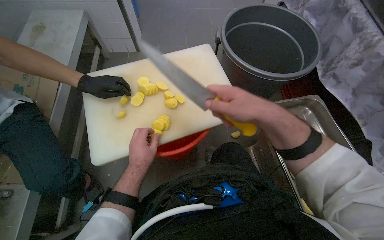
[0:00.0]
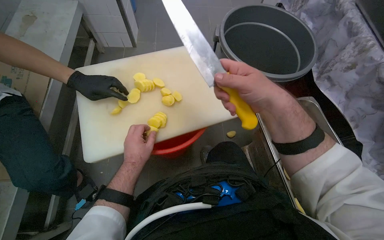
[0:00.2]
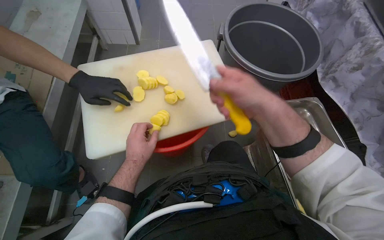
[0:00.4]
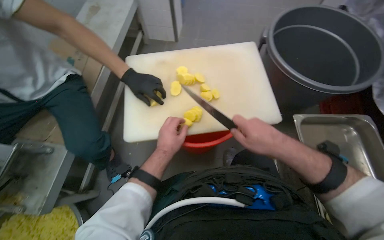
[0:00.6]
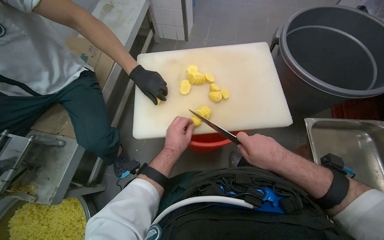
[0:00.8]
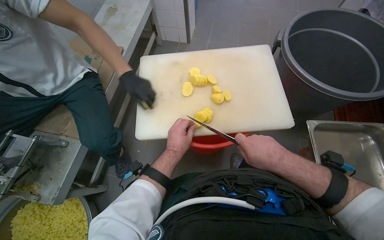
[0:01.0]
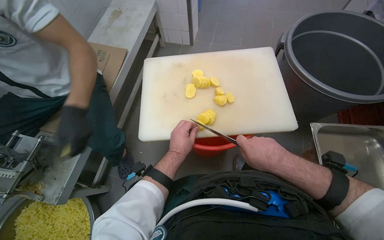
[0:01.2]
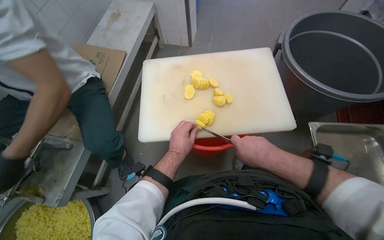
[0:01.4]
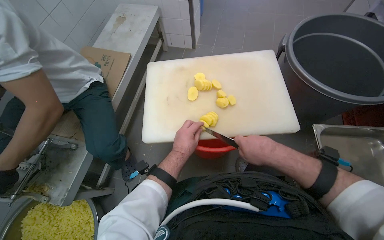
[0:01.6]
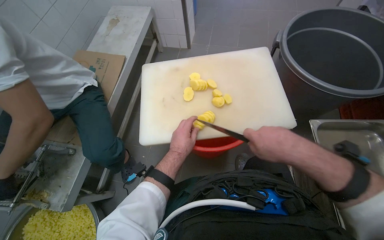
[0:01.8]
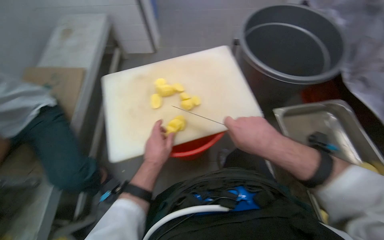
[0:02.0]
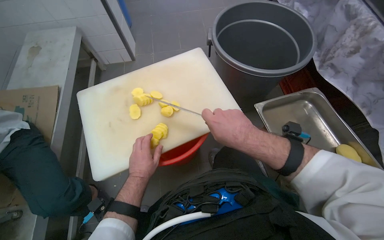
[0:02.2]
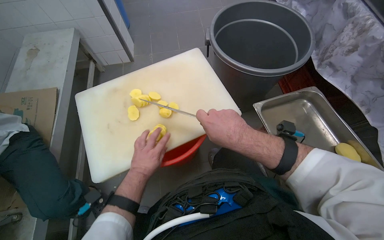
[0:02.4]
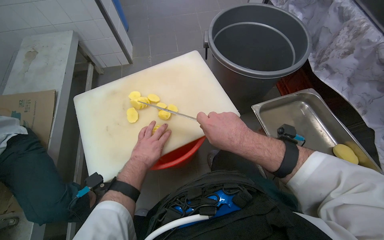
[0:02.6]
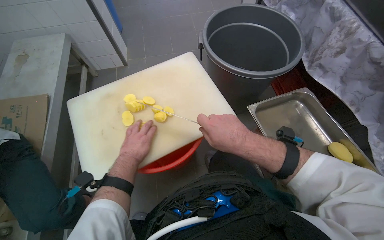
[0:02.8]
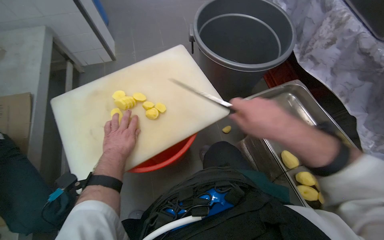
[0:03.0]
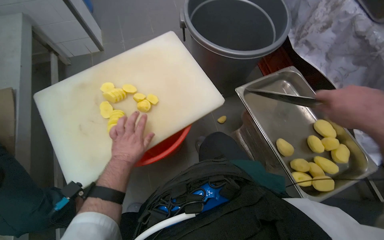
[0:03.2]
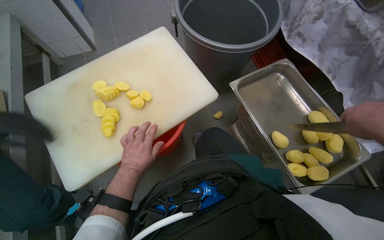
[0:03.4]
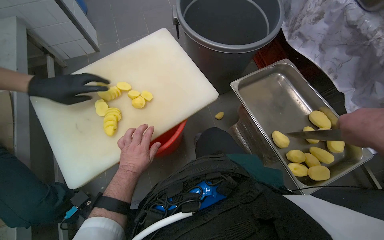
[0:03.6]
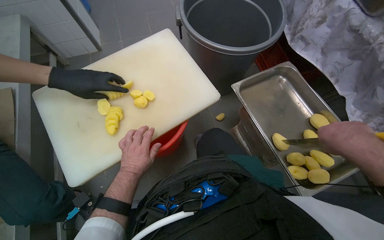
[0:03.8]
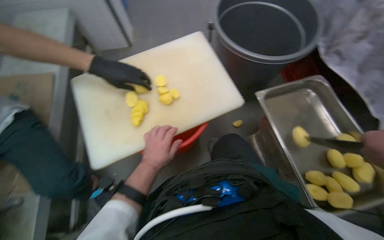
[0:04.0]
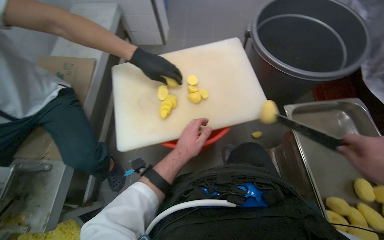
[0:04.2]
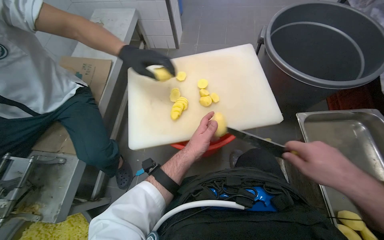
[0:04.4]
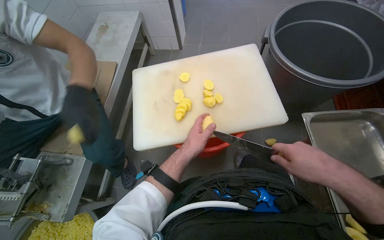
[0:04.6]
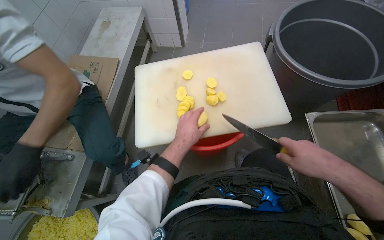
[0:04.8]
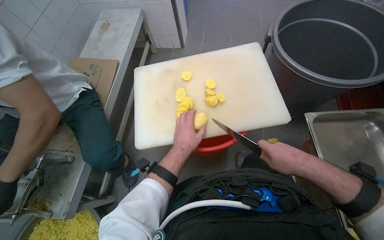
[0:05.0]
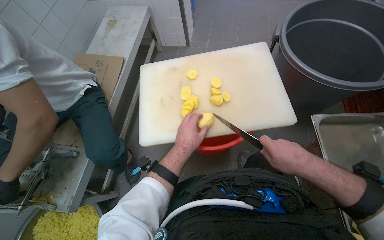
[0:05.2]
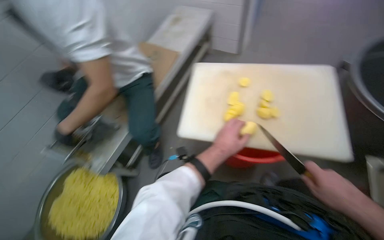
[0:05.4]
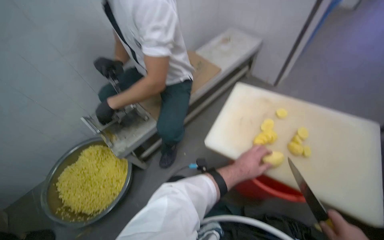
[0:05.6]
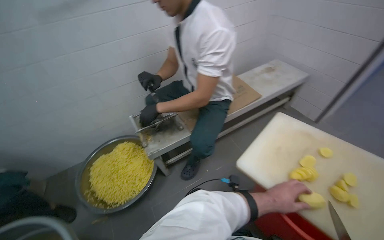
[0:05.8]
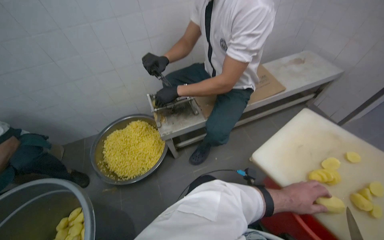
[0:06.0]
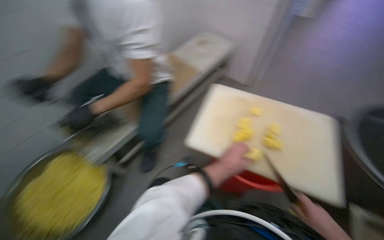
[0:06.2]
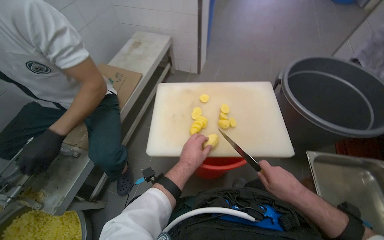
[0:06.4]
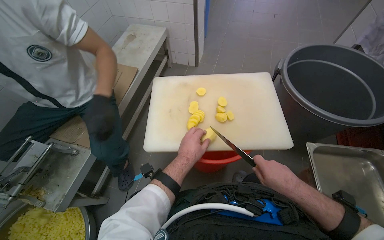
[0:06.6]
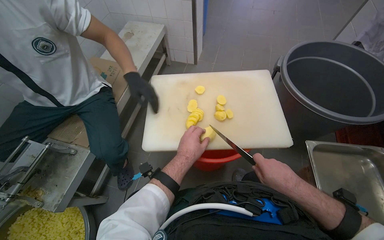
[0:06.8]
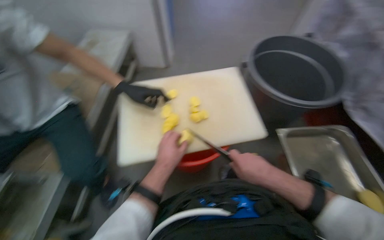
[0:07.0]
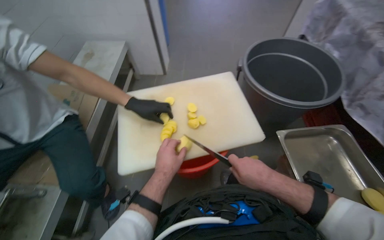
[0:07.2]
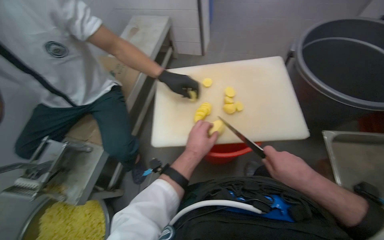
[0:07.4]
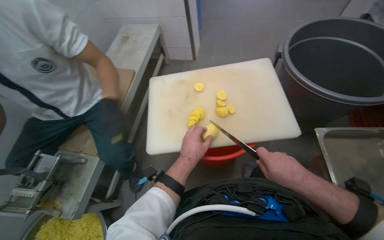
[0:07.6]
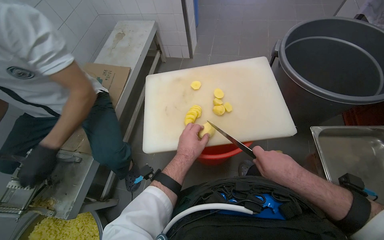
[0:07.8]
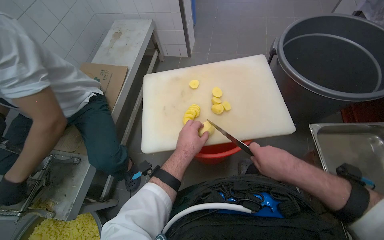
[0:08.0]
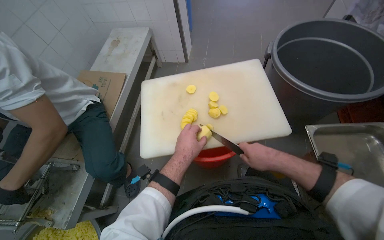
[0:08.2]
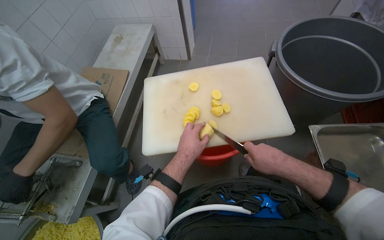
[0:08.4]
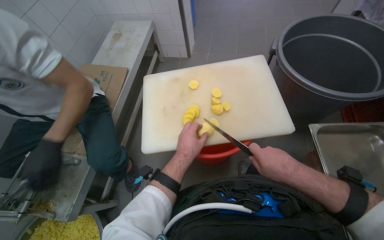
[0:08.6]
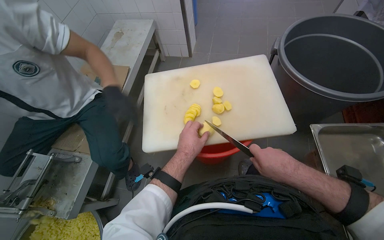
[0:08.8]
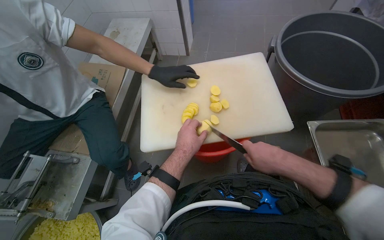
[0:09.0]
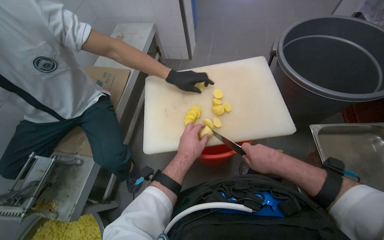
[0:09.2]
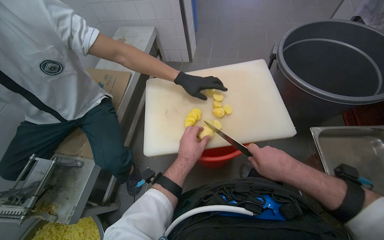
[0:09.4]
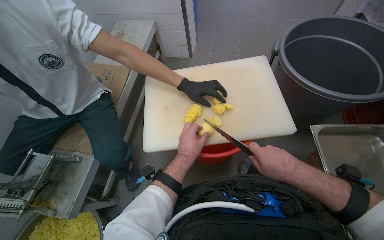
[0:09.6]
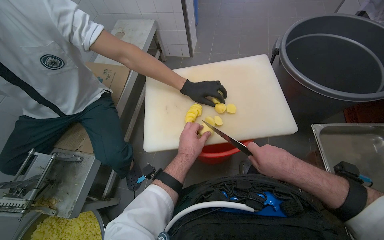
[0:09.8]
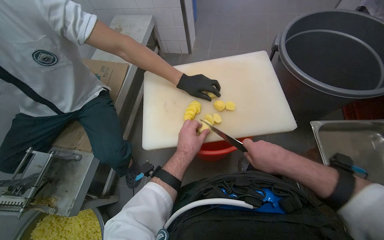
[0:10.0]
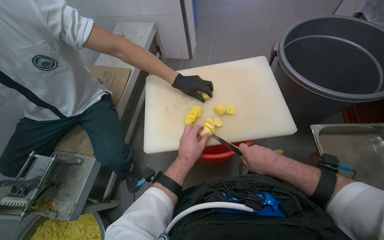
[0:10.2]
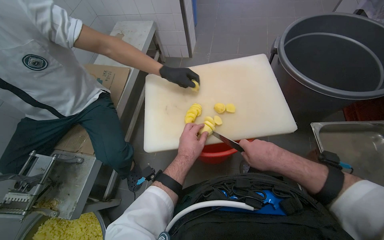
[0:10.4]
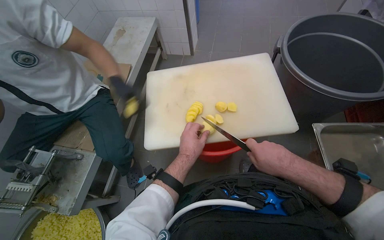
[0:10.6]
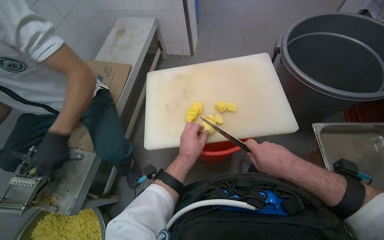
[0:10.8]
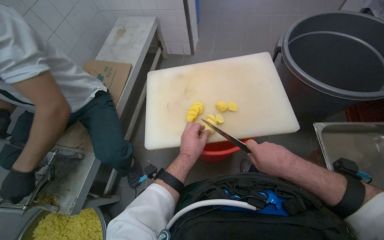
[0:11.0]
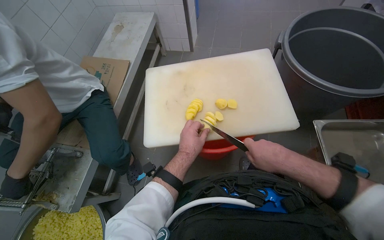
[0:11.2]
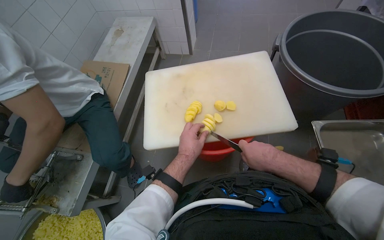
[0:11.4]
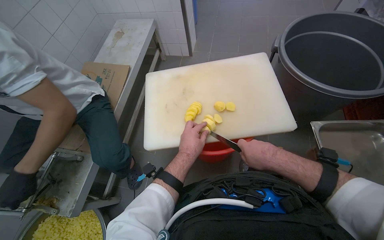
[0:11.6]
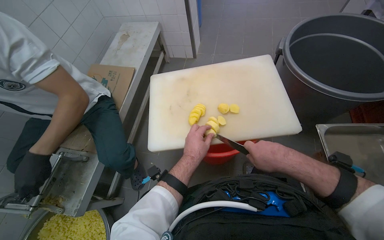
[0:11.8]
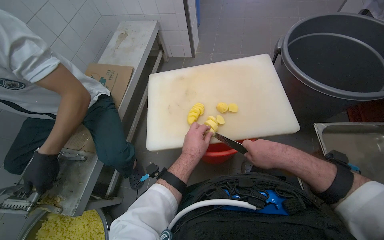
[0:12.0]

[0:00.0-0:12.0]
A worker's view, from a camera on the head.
Job: preparing food.
The whole recording: Slicing potatoes on cutting board. The worker slices peeled potatoes on a white cutting board with a knife.
0:00.0 to 0:01.6: The wearer looks some 20 degrees further to the left.
0:01.6 to 0:03.0: The head rotates about 25 degrees to the right. The right hand goes roughly 10 cm nearer to the camera.
0:03.0 to 0:04.4: The wearer looks some 20 degrees further to the left.
0:04.4 to 0:06.0: The wearer's head swings approximately 65 degrees to the left.
0:06.0 to 0:07.6: The wearer's head swings about 55 degrees to the right.
0:07.6 to 0:12.0: The hands work in one place, with small movements.

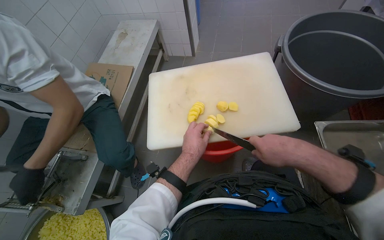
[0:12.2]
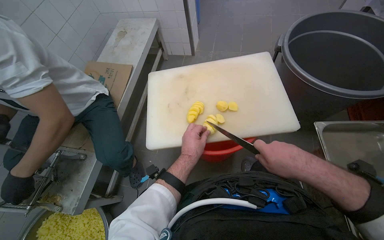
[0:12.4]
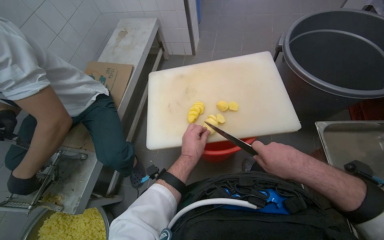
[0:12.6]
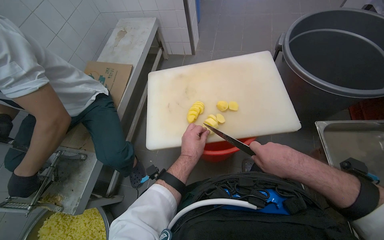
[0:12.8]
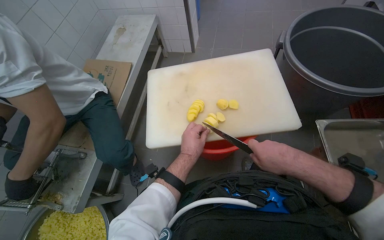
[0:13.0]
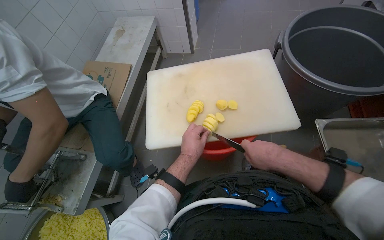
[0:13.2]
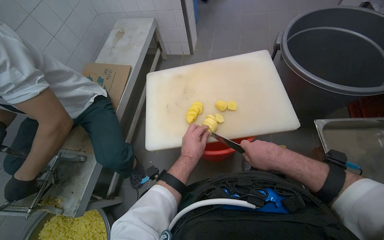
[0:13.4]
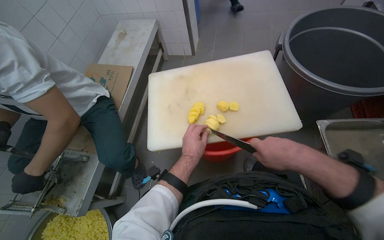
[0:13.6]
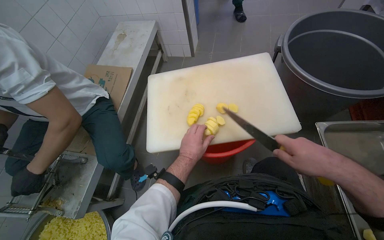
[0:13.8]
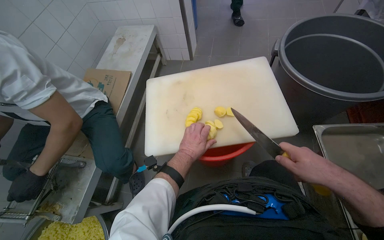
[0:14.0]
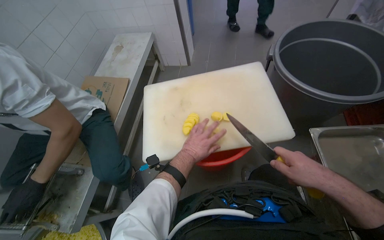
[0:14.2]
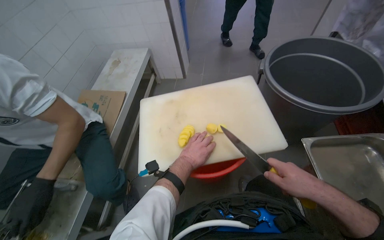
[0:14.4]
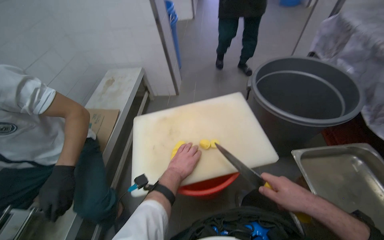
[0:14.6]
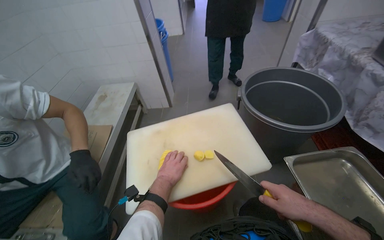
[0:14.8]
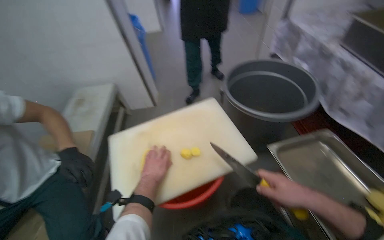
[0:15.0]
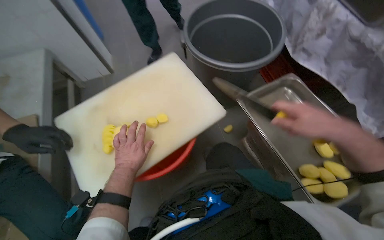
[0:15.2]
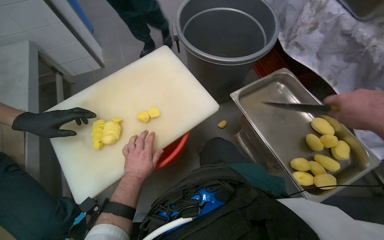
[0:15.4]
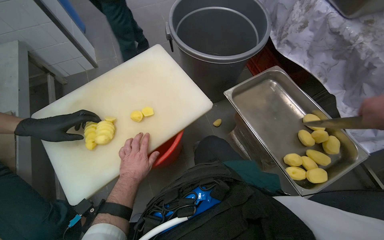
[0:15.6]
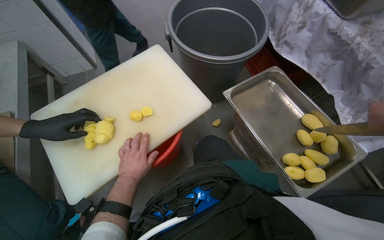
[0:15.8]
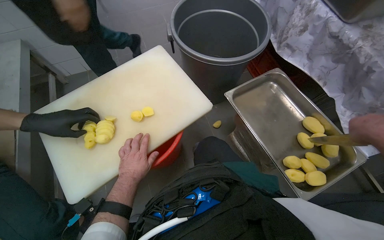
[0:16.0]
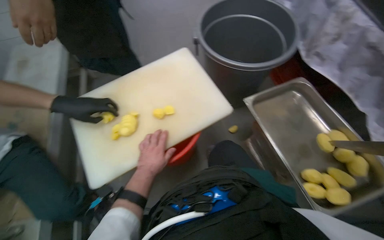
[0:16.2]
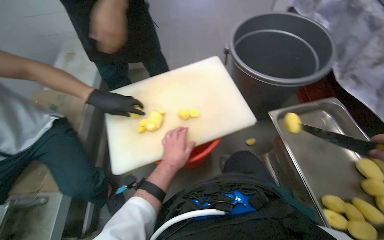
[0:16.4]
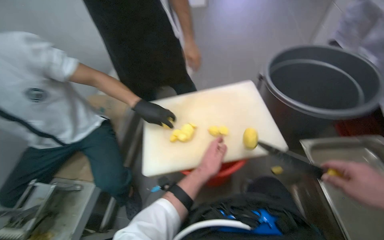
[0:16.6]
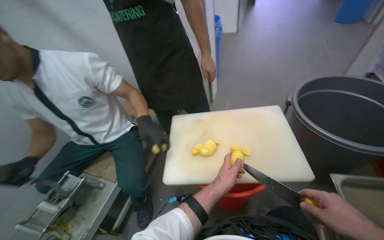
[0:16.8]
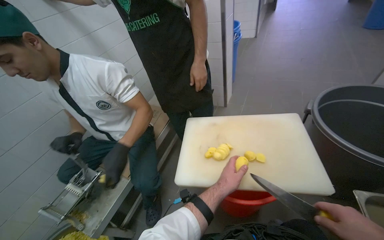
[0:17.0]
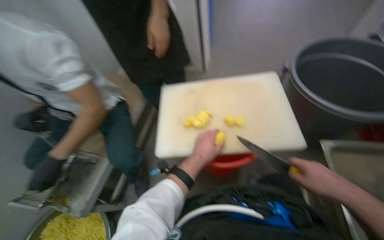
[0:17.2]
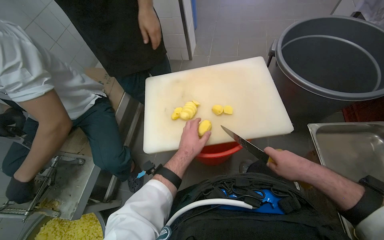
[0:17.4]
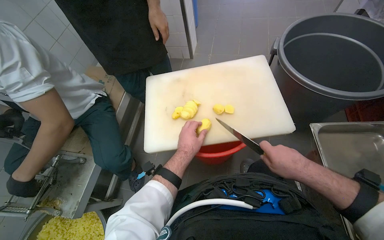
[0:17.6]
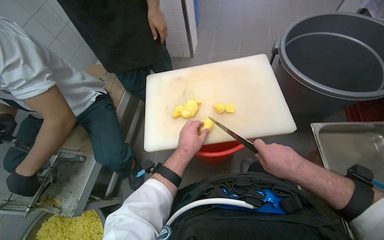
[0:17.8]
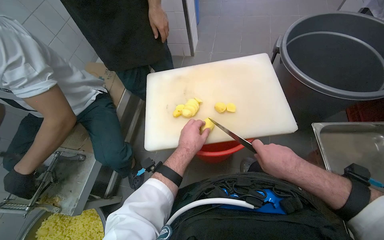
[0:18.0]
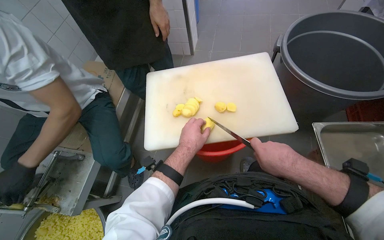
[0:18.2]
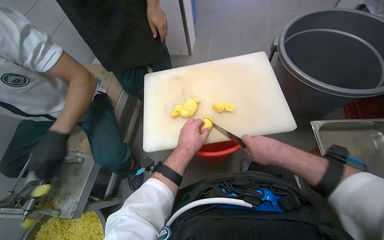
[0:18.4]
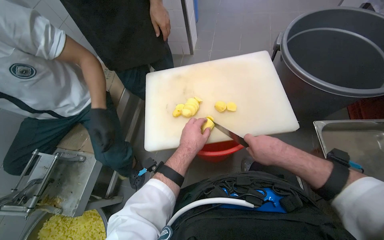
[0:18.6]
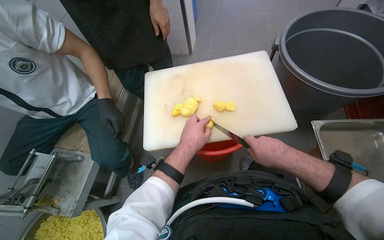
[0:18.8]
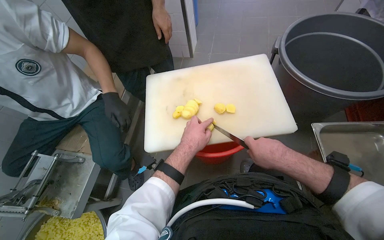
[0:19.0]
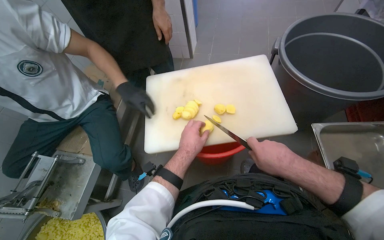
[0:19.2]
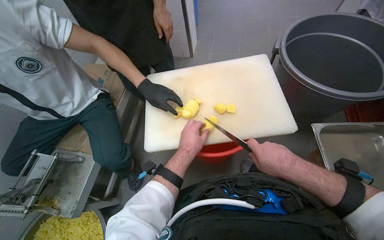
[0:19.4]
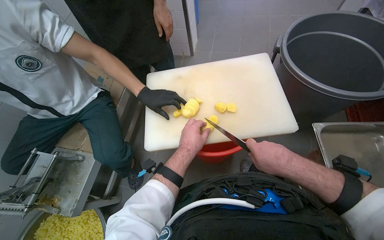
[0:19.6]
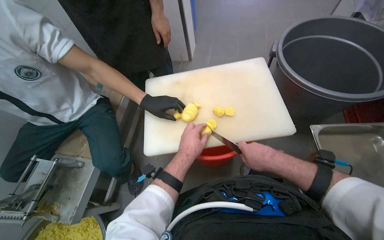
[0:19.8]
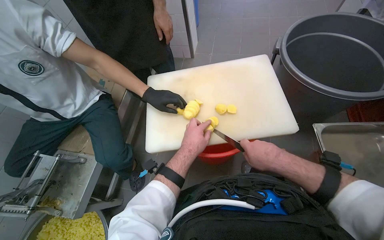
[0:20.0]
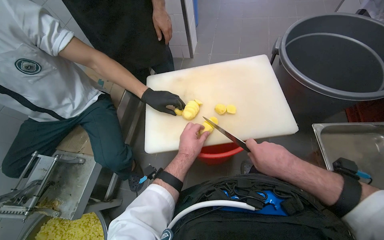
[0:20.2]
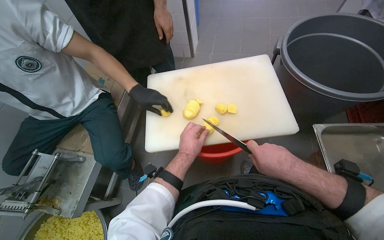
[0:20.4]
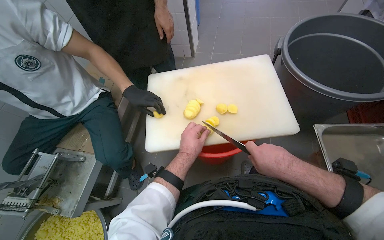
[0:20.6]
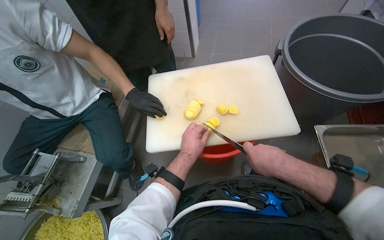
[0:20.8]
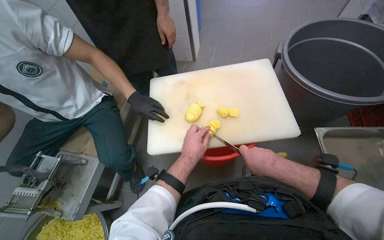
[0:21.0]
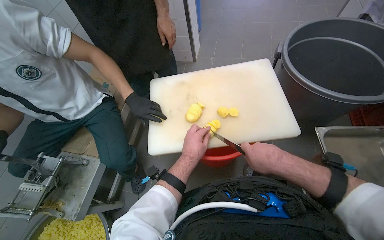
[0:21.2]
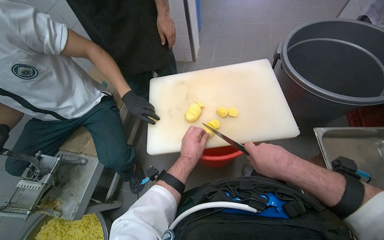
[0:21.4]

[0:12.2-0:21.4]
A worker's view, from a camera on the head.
Job: preparing food.
The whole recording: Slicing potatoes on cutting board. The worker slices peeled potatoes on a white cutting board with a knife.
0:12.2 to 0:13.8: The hands make small movements and keep their place.
0:16.8 to 0:18.4: The wearer looks some 15 degrees further downward.
0:18.4 to 0:21.4: The hands are busy where they are.
